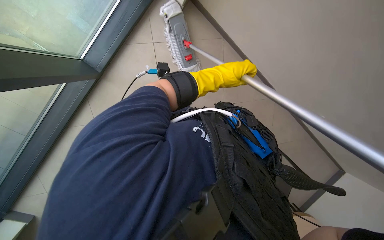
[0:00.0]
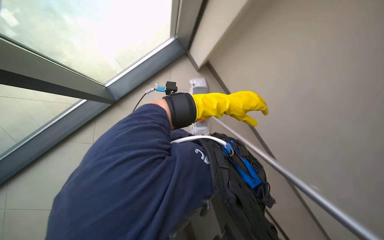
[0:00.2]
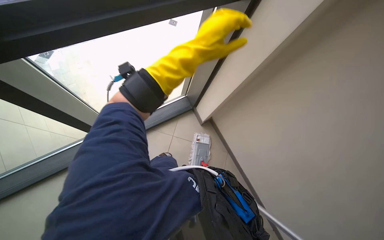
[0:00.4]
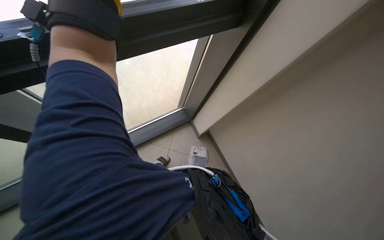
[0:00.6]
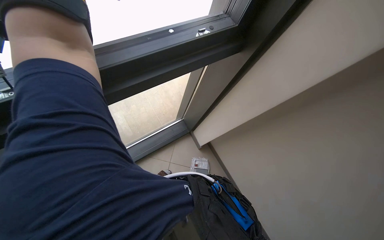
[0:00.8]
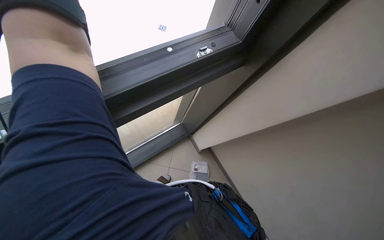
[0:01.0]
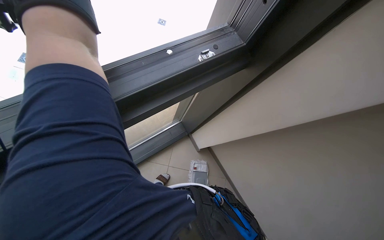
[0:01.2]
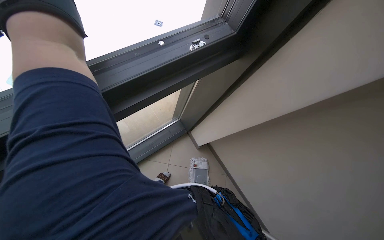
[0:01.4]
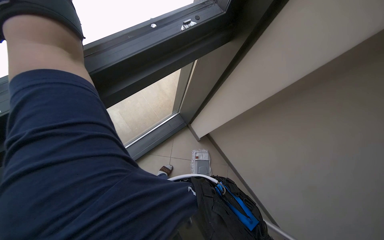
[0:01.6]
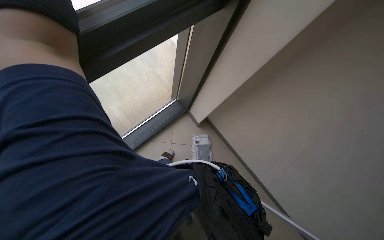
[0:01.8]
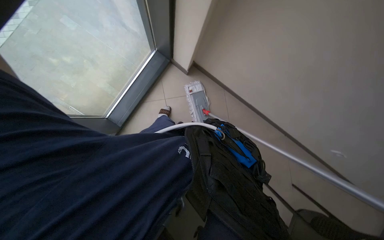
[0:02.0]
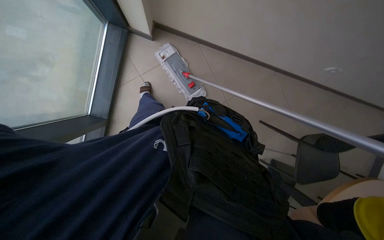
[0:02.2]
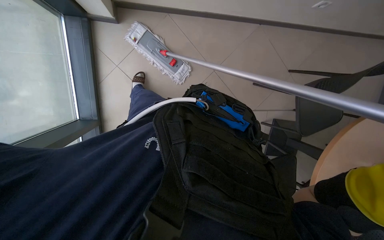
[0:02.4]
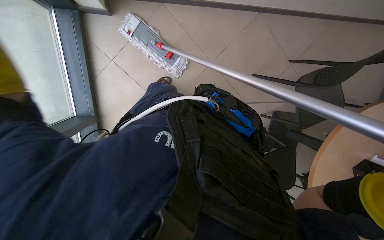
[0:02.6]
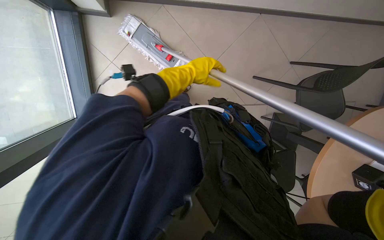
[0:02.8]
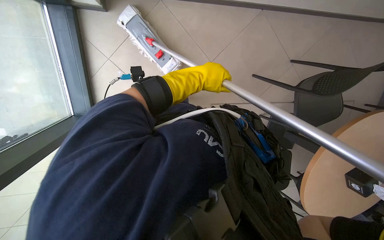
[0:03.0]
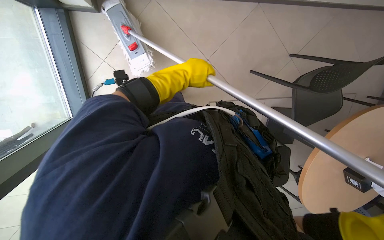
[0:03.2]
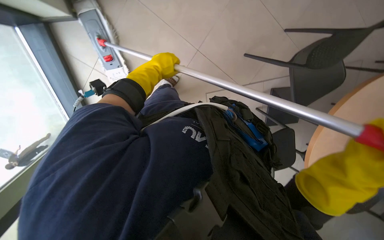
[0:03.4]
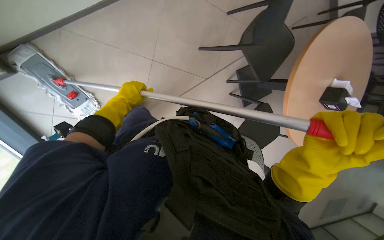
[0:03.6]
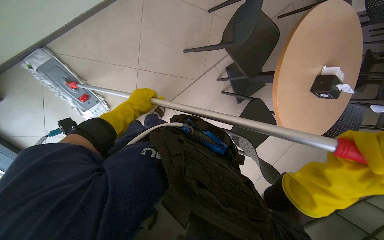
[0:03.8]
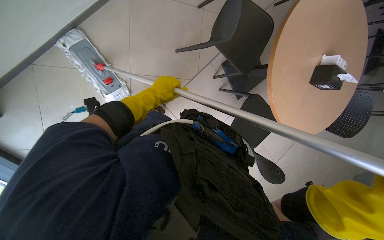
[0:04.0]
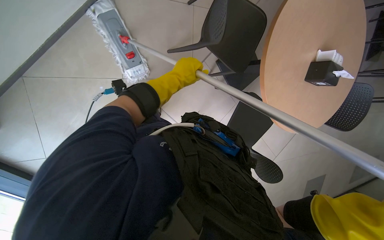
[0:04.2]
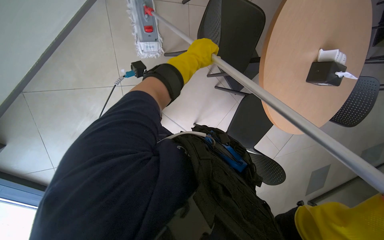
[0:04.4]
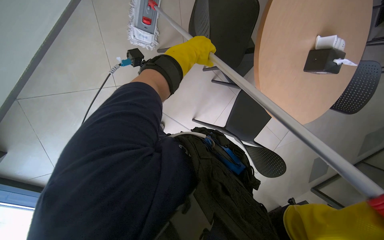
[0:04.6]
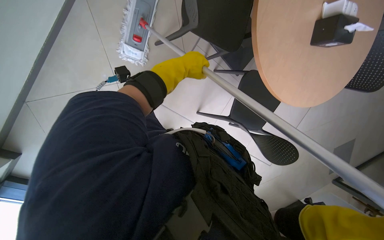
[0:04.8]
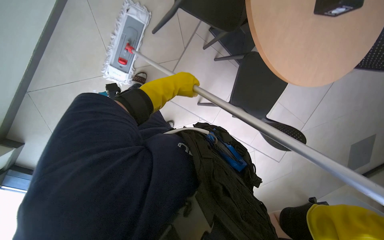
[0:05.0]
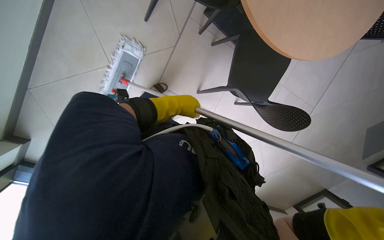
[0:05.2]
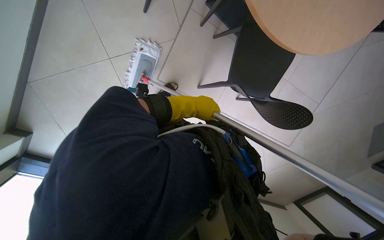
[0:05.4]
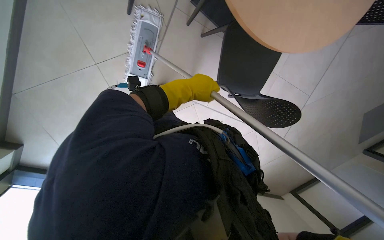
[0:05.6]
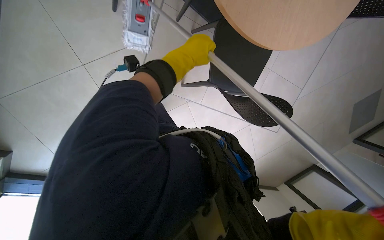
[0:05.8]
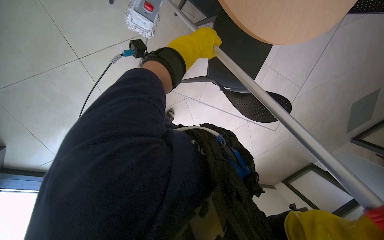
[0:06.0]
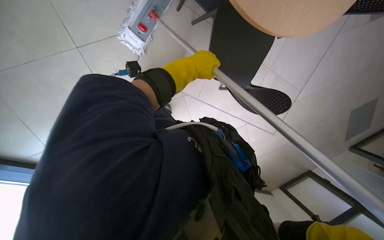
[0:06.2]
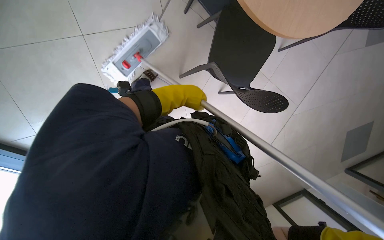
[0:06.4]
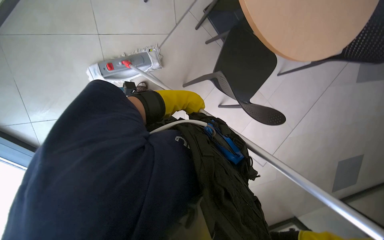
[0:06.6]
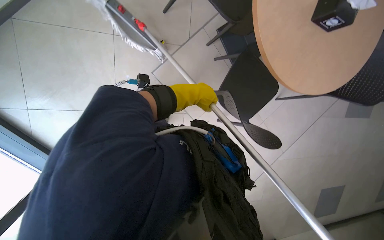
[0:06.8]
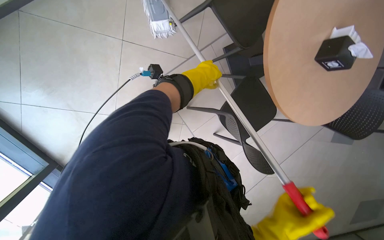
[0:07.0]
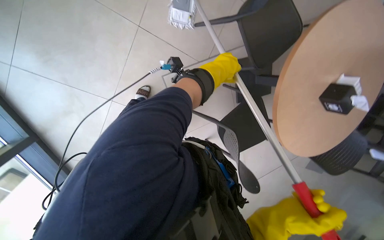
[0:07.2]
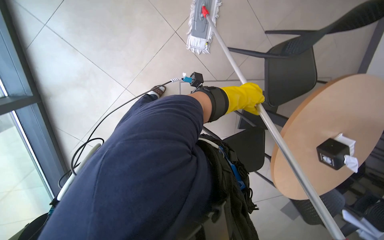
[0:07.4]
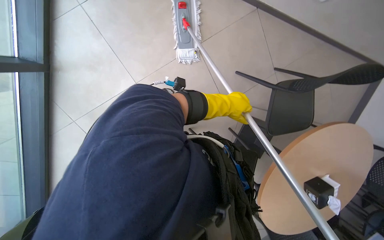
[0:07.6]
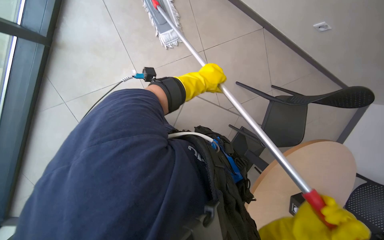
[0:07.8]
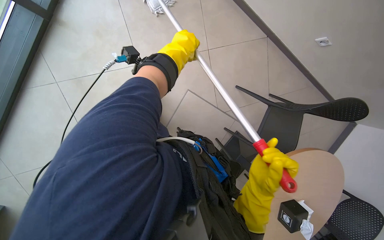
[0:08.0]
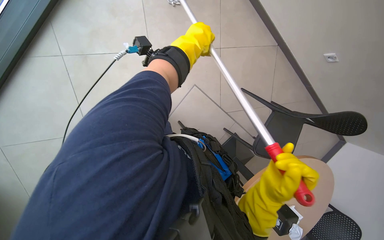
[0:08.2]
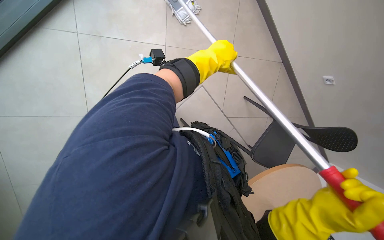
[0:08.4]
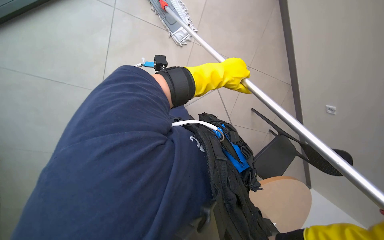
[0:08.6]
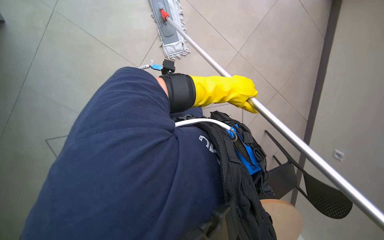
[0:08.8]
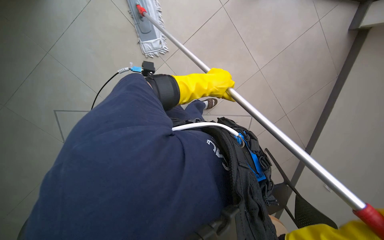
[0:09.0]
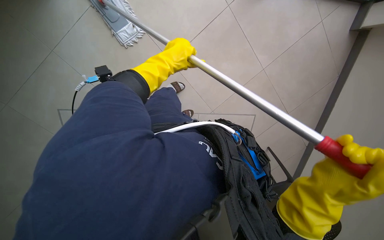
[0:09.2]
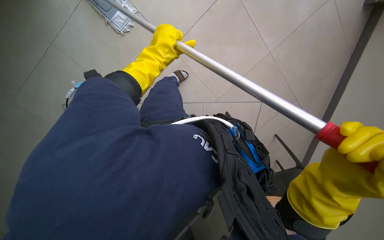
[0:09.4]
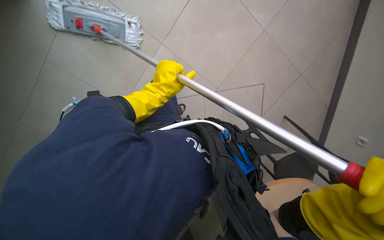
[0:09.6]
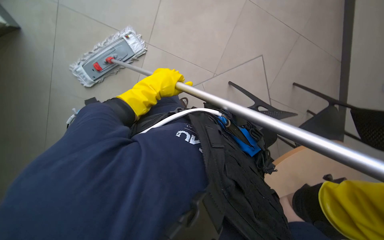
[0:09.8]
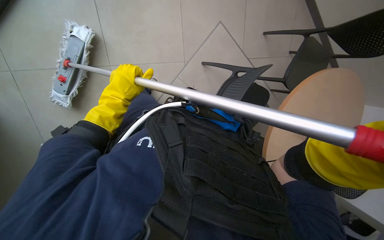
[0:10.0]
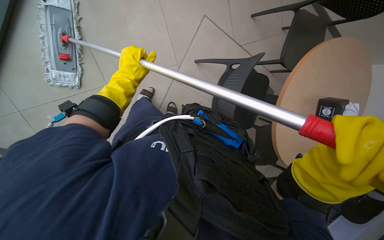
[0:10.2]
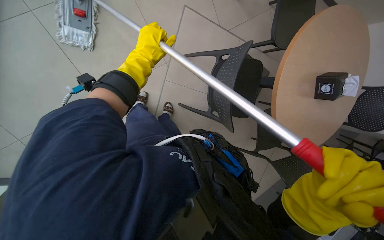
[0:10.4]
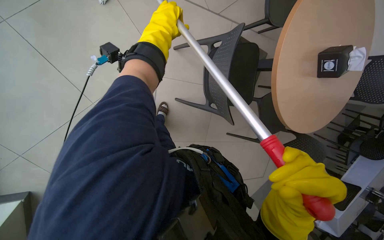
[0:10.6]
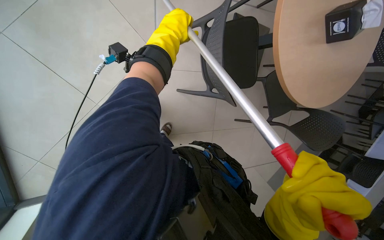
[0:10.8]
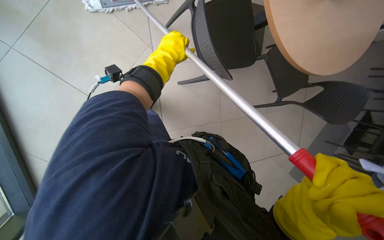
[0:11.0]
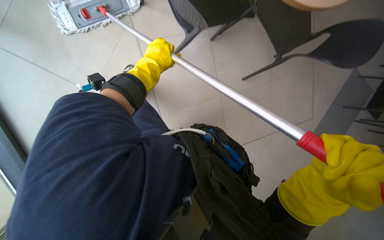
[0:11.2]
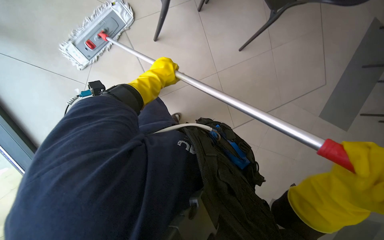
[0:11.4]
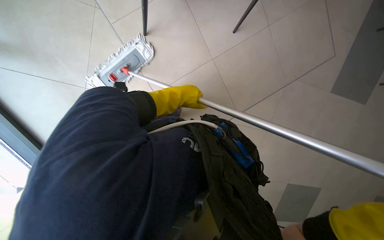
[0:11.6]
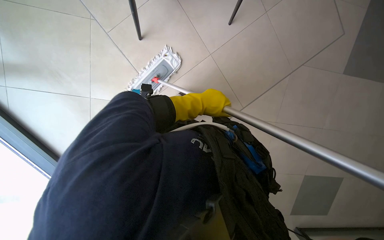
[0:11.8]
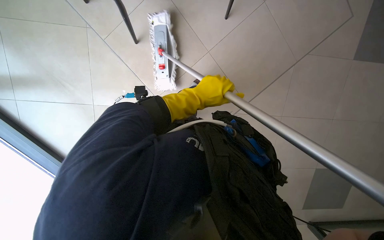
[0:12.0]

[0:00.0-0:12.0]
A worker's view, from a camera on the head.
Job: mopping floor.
The whole recording: Mopping cafeteria floor. The worker mops the cafeteria floor with a flat mop.
0:00.0 to 0:01.6: The wearer looks roughly 45 degrees further upward.
0:01.6 to 0:03.0: The view tilts approximately 50 degrees downward. Everything in view rotates some 50 degrees counterclockwise.
0:03.0 to 0:04.4: Everything in view rotates about 30 degrees counterclockwise.
0:06.0 to 0:07.6: The view tips upward by some 30 degrees. The scene turns about 45 degrees clockwise in the picture.
0:07.6 to 0:09.0: The camera sweeps to the right, by roughly 15 degrees. The view tips upward by approximately 15 degrees. The left hand goes roughly 25 cm to the left and nearer to the camera.
0:09.0 to 0:10.4: The scene turns approximately 30 degrees counterclockwise in the picture. The left hand moves up the picture, about 10 cm.
0:10.4 to 0:12.0: The camera sweeps to the left, by some 15 degrees. The scene turns some 25 degrees counterclockwise in the picture. The left hand travels to the right and down the picture by about 25 cm.

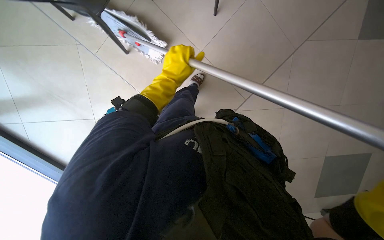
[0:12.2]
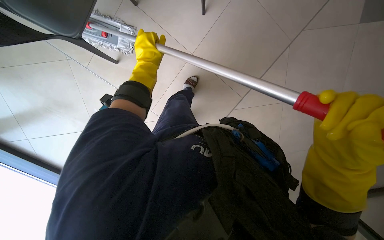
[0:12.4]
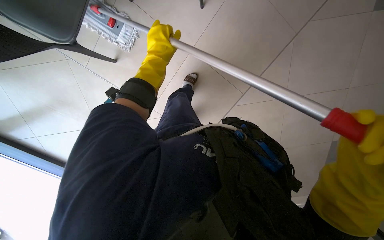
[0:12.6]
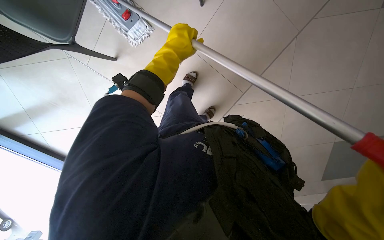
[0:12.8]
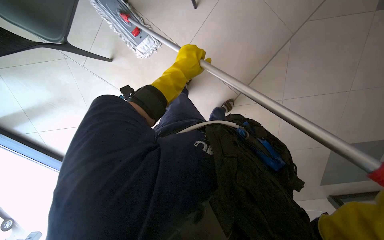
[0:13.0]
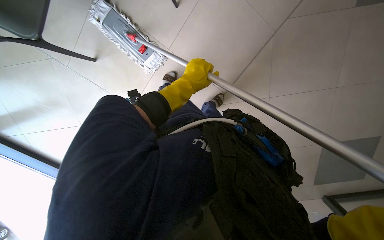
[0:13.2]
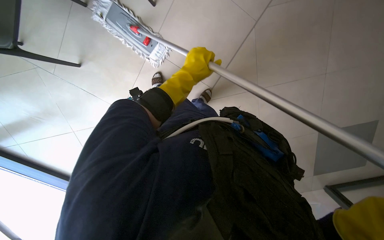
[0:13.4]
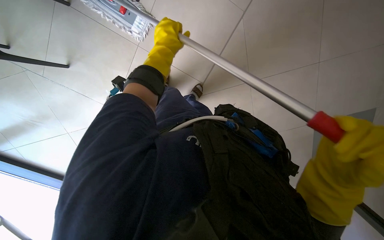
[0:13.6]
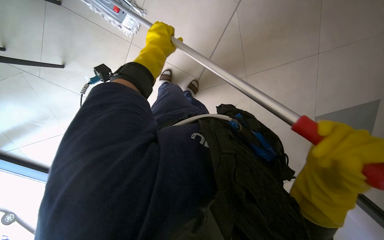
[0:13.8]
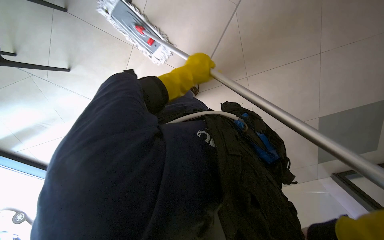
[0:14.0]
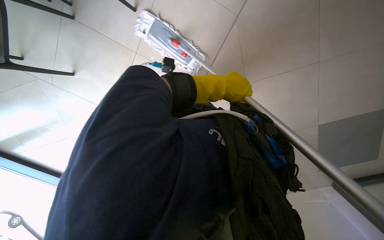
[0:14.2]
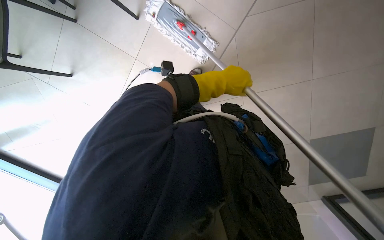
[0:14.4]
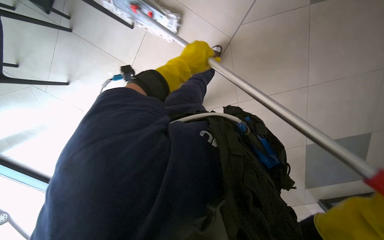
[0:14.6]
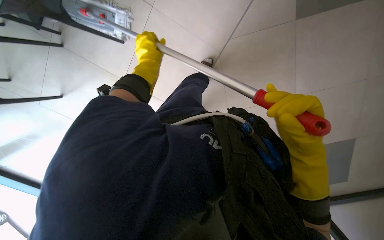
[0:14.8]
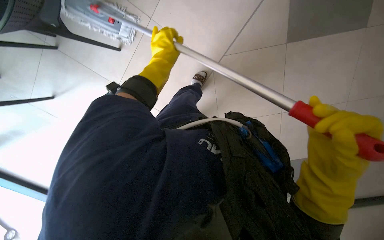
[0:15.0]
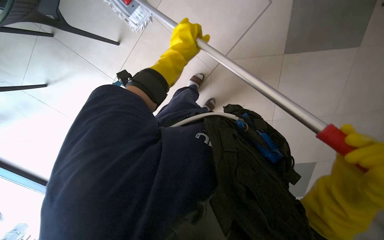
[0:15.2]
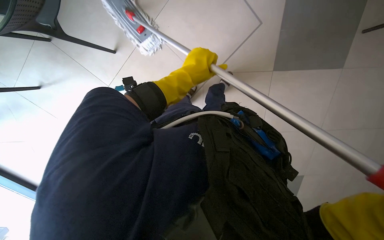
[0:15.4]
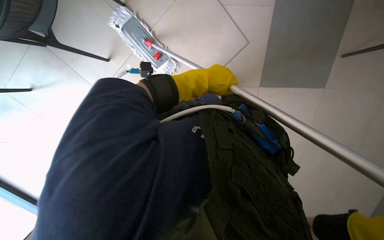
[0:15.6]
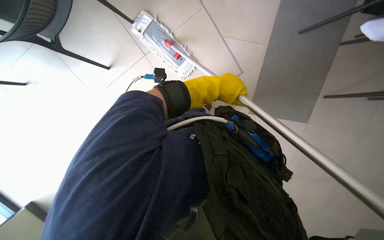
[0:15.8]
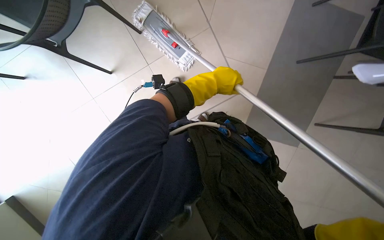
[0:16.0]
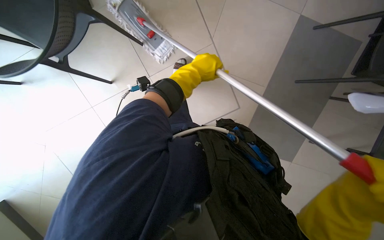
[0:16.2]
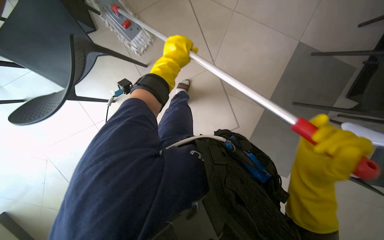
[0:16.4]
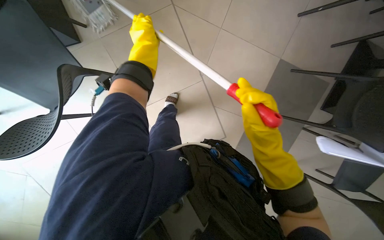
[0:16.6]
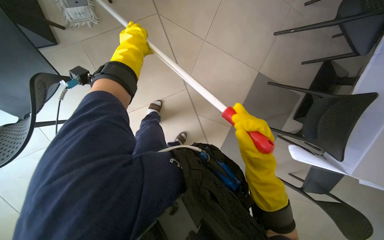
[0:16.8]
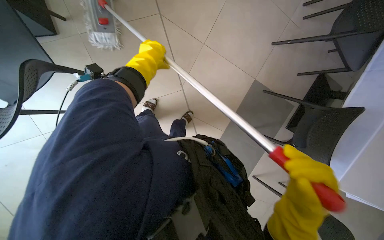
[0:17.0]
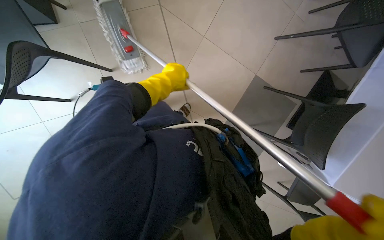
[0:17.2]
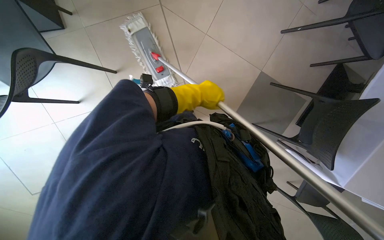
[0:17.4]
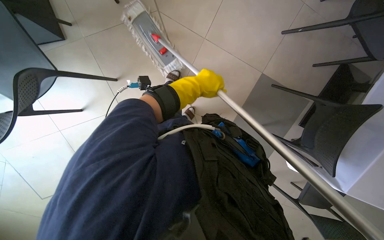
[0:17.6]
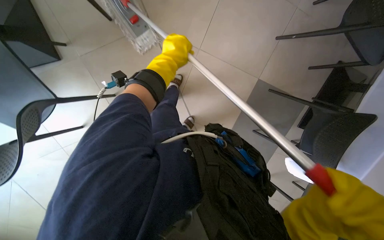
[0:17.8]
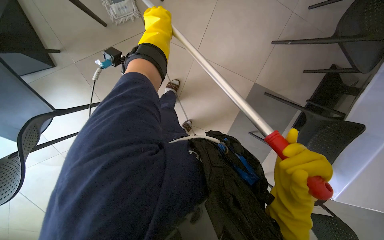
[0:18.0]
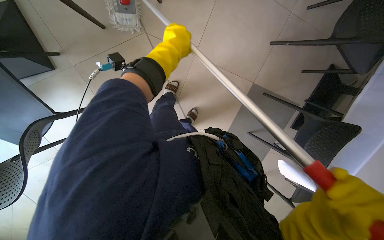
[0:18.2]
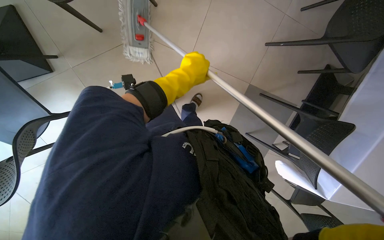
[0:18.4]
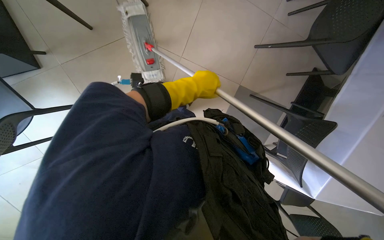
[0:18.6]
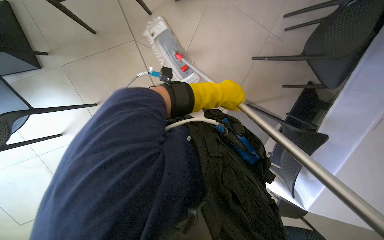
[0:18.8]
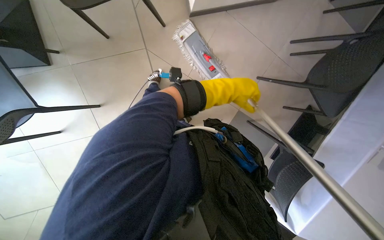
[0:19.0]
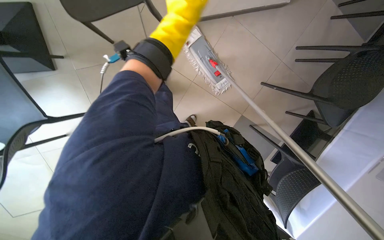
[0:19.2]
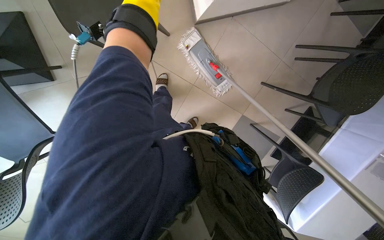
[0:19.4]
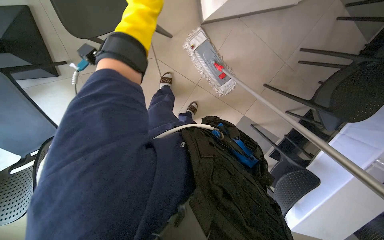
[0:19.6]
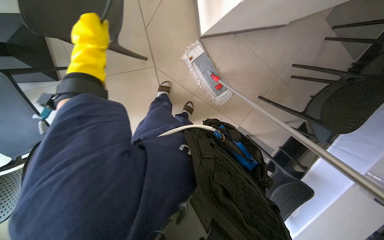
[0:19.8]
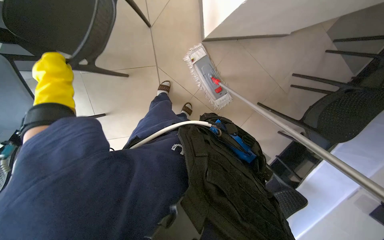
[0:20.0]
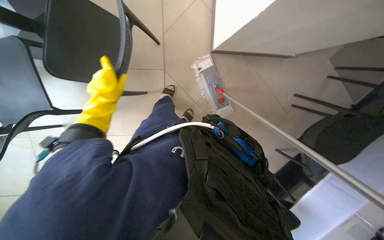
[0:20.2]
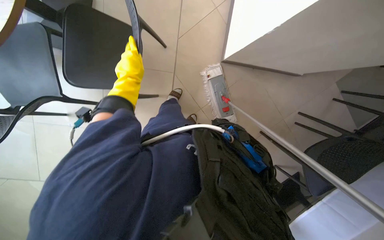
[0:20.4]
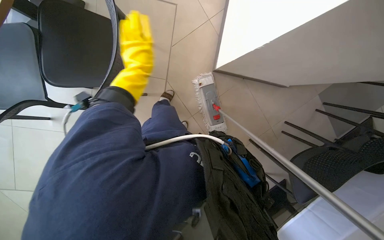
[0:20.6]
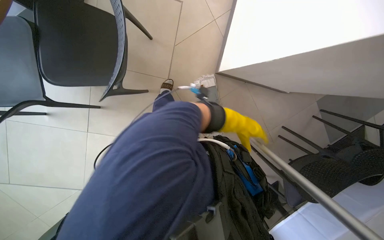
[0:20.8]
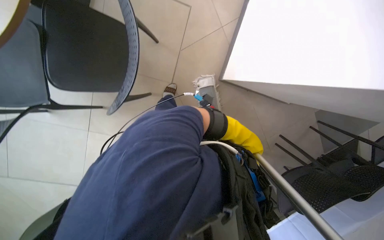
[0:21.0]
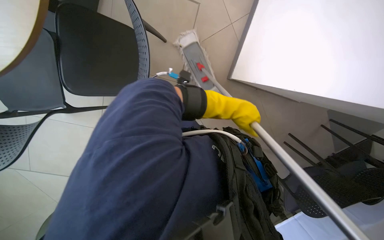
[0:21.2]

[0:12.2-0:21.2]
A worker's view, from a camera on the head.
Job: mopping floor.
The whole recording: Mopping cafeteria floor. The worker mops the cafeteria floor with a flat mop.
0:12.2 to 0:13.8: The left hand travels up the picture by some 10 cm.
0:15.2 to 0:16.6: The left hand shifts about 15 cm to the left.
0:16.6 to 0:18.2: The left hand is displaced to the right by about 15 cm.
0:19.8 to 0:21.2: The scene rotates clockwise by roughly 25 degrees.
